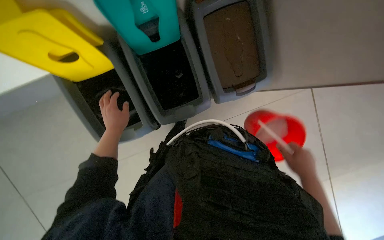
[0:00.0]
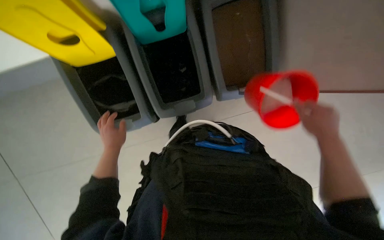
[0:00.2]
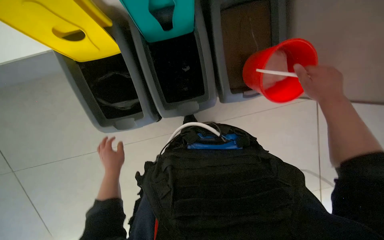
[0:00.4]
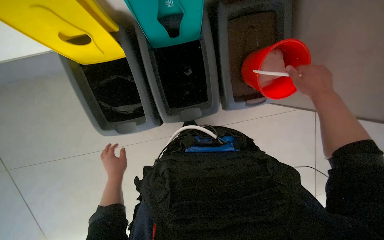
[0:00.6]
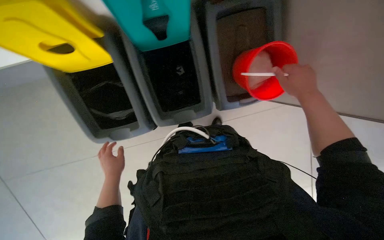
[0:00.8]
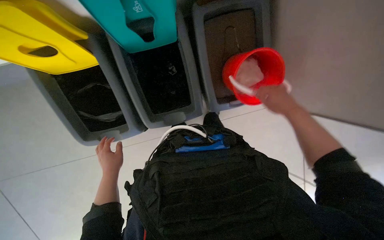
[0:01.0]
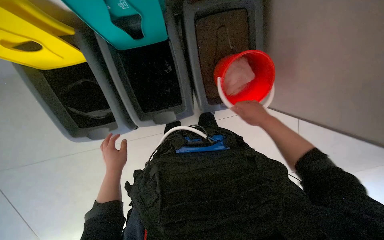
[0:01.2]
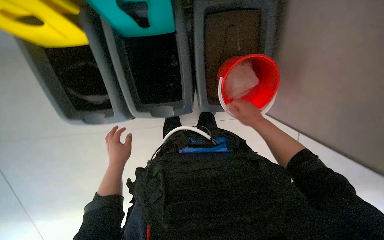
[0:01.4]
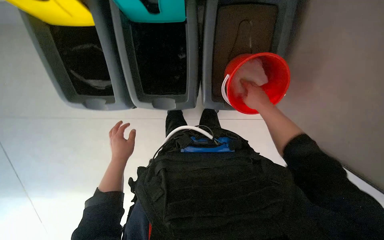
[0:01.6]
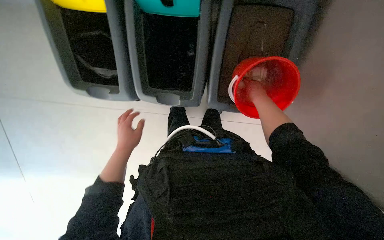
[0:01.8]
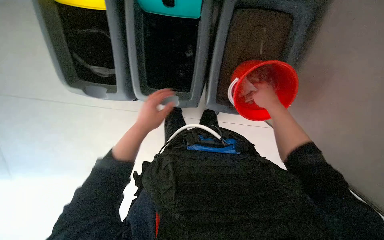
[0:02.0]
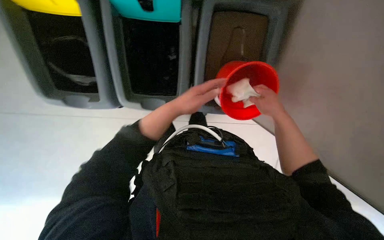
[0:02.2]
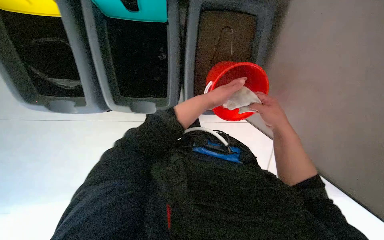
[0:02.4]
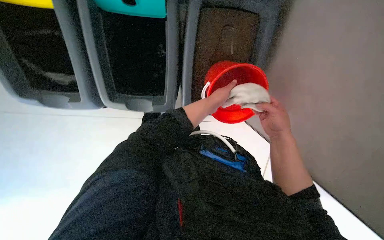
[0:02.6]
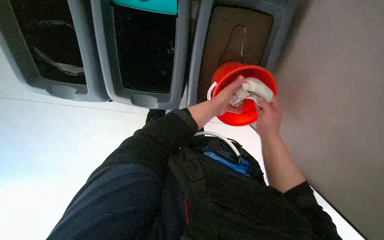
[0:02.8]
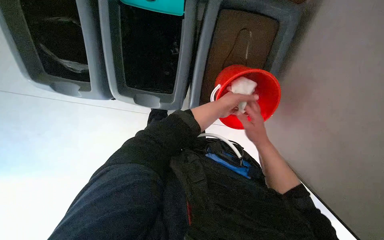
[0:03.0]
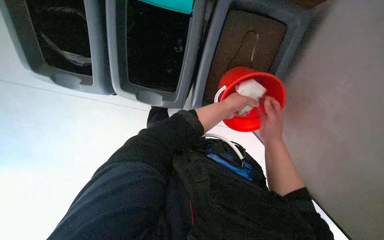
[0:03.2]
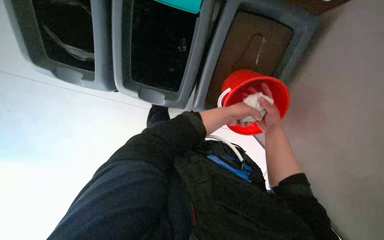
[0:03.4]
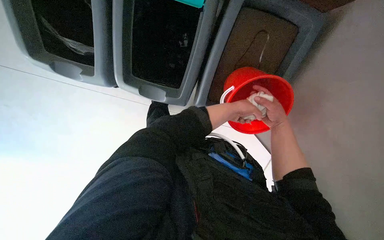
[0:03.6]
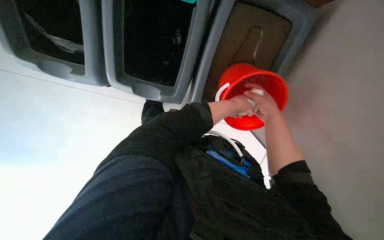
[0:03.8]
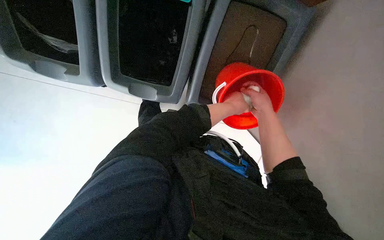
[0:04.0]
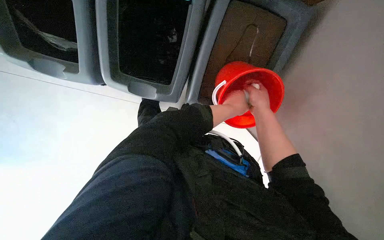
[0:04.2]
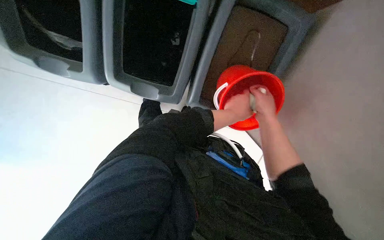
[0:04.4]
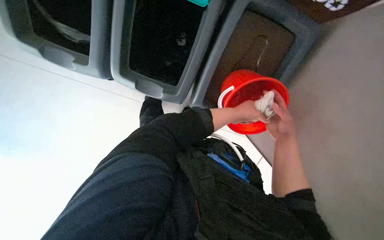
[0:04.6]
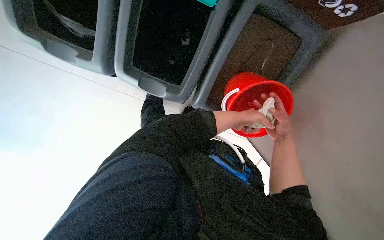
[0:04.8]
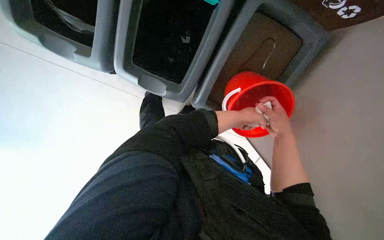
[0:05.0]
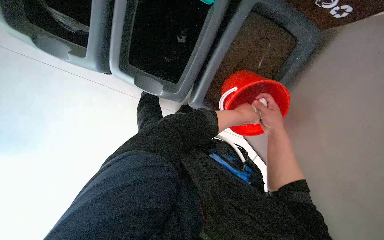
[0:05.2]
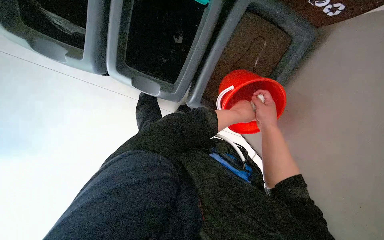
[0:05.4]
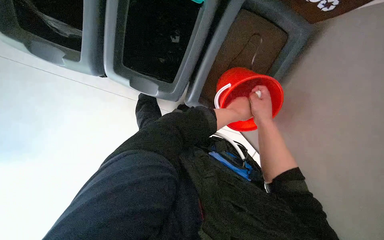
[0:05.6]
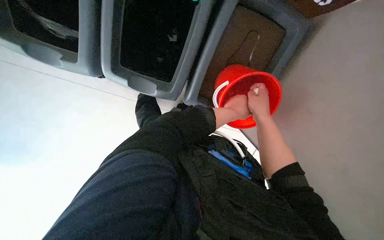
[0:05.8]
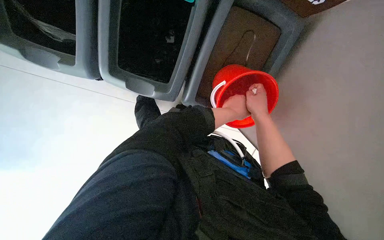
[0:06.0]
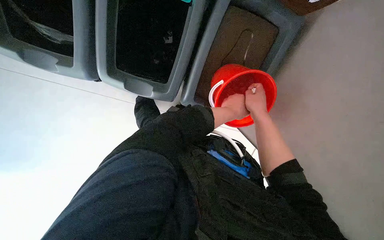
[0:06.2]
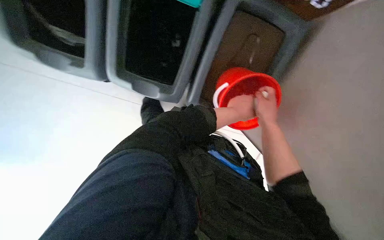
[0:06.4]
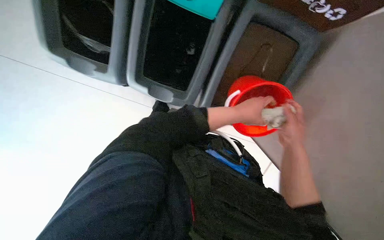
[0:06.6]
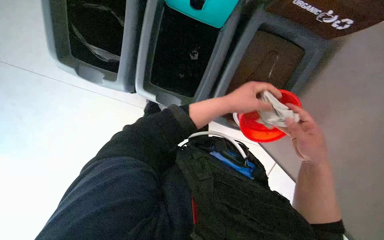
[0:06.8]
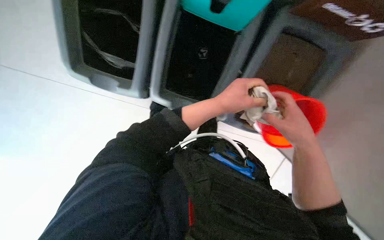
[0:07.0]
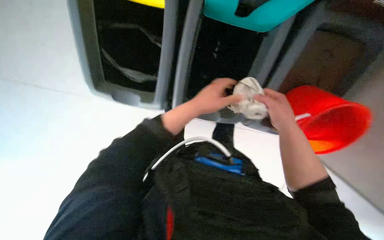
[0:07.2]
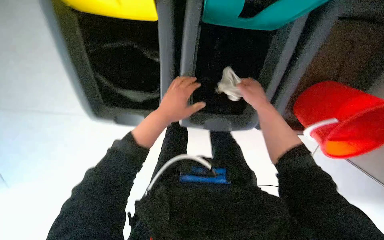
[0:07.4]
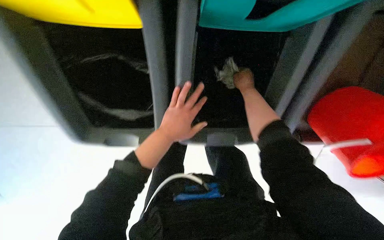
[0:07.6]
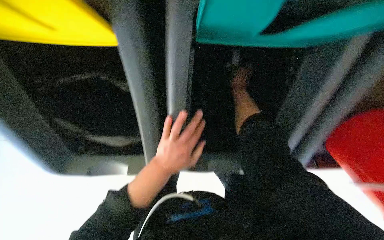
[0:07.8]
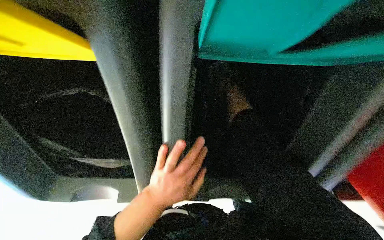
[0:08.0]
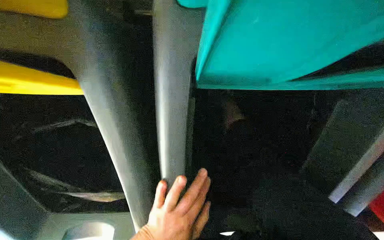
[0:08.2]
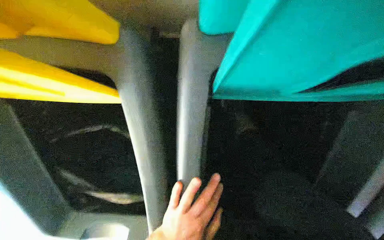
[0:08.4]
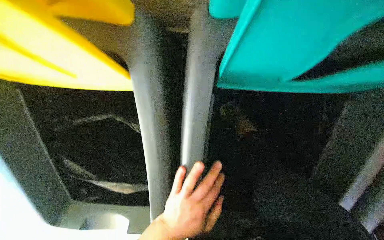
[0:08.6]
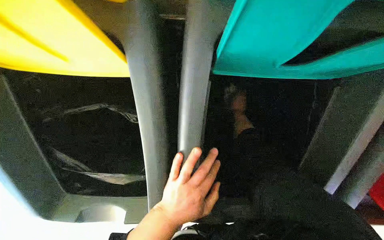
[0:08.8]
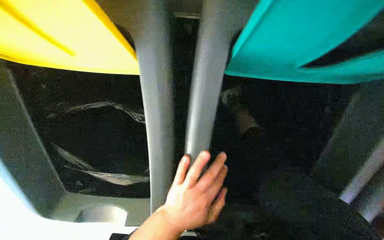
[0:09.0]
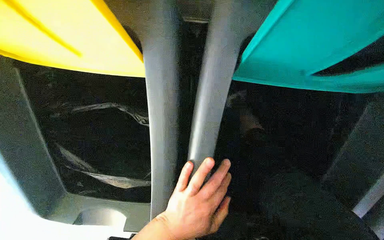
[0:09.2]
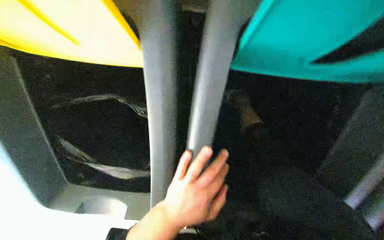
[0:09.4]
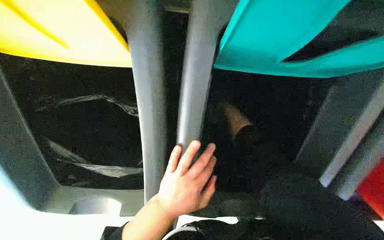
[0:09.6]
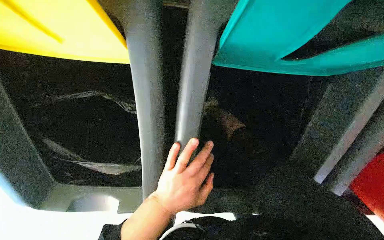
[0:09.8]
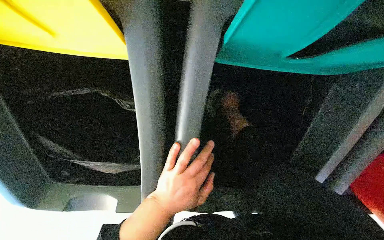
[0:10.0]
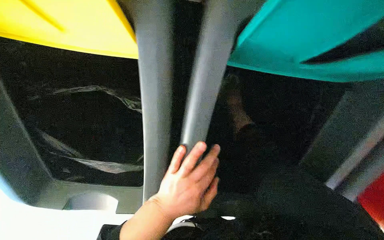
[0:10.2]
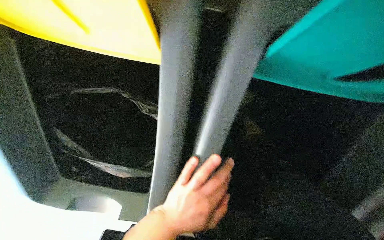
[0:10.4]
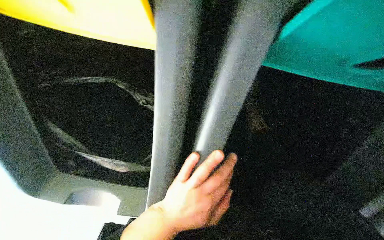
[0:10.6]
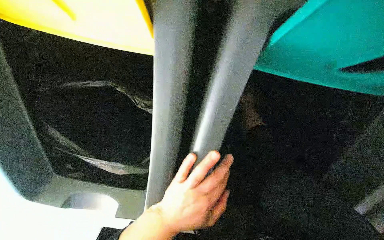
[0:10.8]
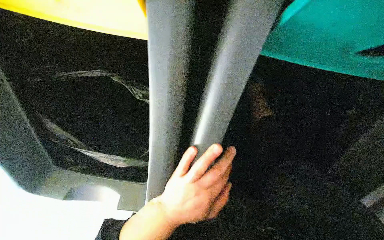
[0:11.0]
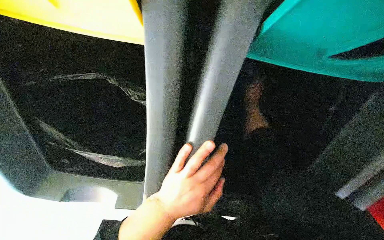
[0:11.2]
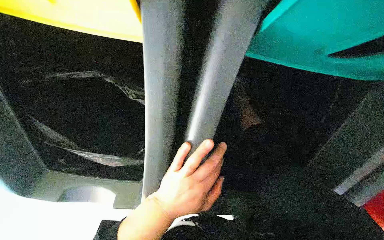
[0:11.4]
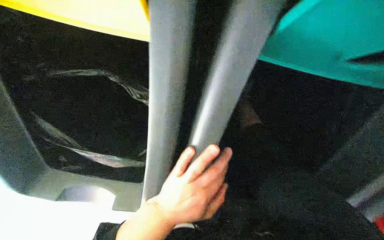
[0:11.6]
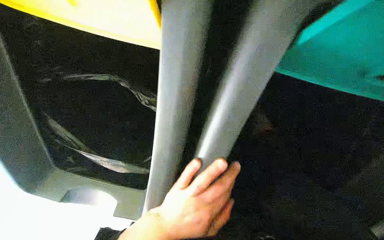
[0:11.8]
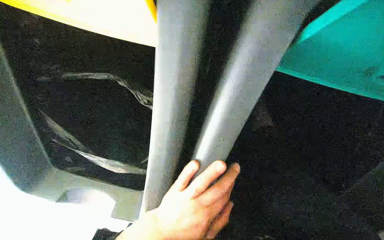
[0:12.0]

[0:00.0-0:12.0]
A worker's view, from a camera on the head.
Job: managing trash.
The whole recording: Servicing trash bins. The worker empties trash into recycling bins and adjusts the contents.
0:00.0 to 0:01.6: The left hand is displaced down the picture by roughly 20 cm, while the right hand goes up and down the picture, some 25 cm each way, reversing 2 times.
0:01.6 to 0:03.0: The left hand is displaced to the right and up the picture by roughly 40 cm.
0:03.0 to 0:04.4: The right hand shifts roughly 10 cm up the picture.
0:04.4 to 0:06.0: The hands make small movements and keep their place.
0:06.0 to 0:07.6: The left hand travels to the left by some 50 cm. Meanwhile the right hand travels up the picture and farther from the camera by approximately 35 cm.

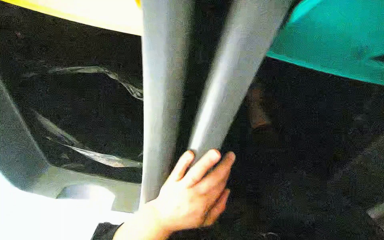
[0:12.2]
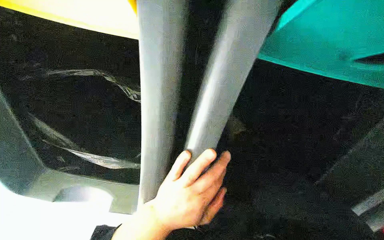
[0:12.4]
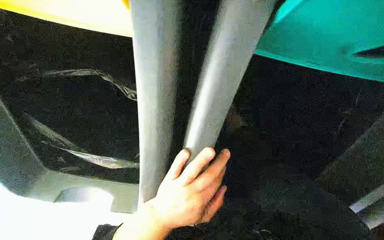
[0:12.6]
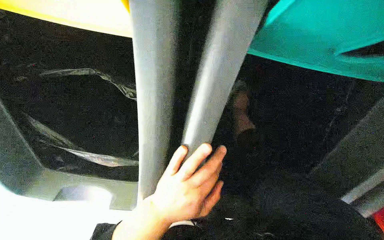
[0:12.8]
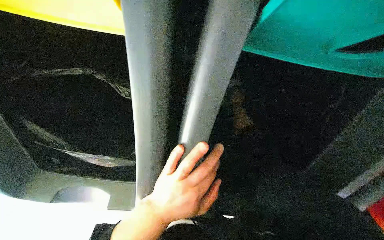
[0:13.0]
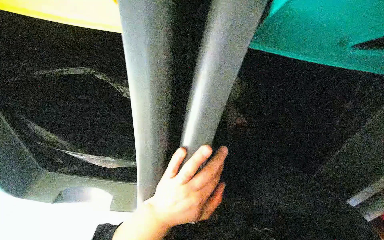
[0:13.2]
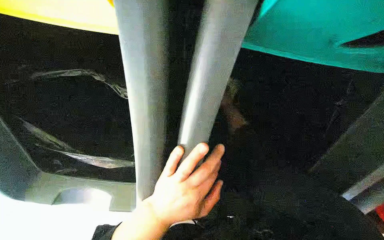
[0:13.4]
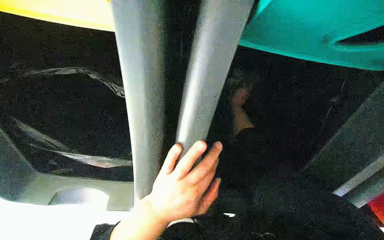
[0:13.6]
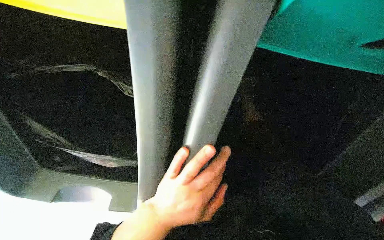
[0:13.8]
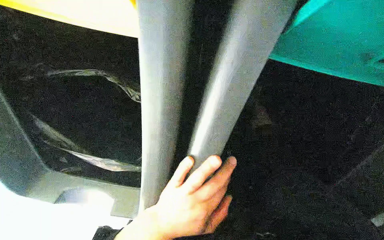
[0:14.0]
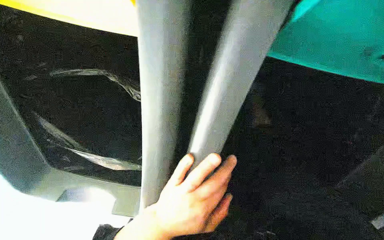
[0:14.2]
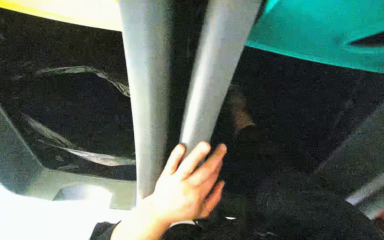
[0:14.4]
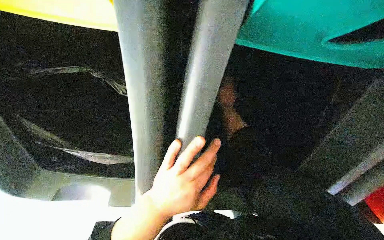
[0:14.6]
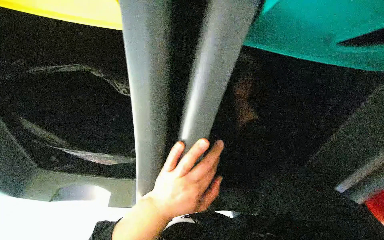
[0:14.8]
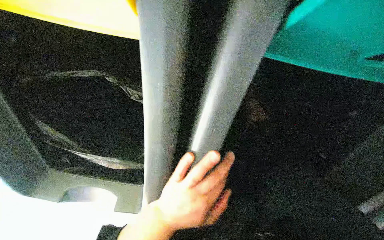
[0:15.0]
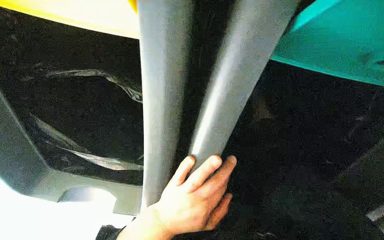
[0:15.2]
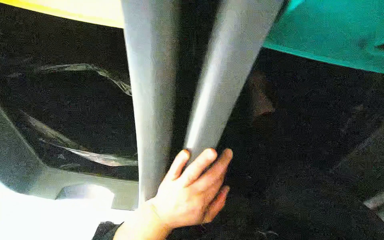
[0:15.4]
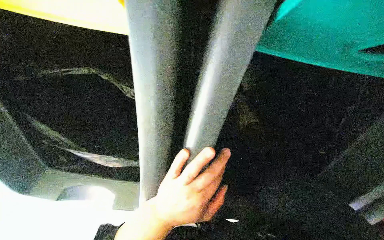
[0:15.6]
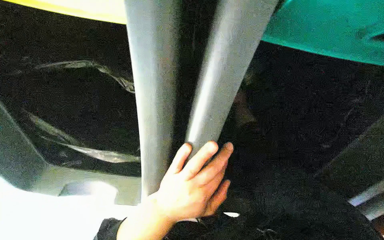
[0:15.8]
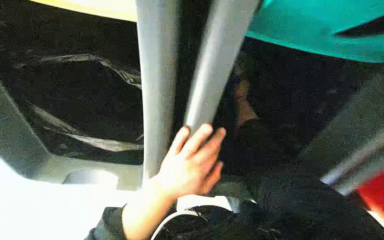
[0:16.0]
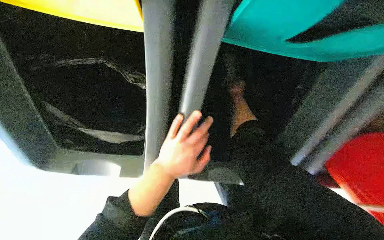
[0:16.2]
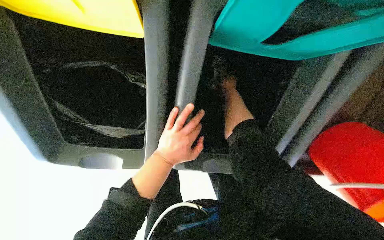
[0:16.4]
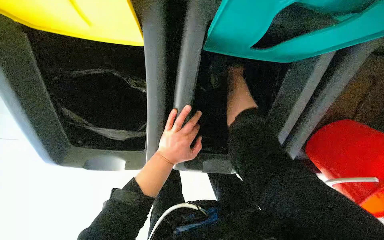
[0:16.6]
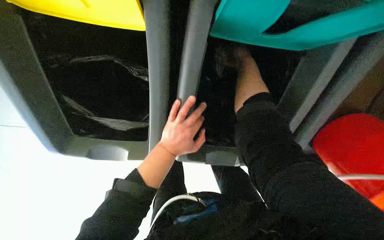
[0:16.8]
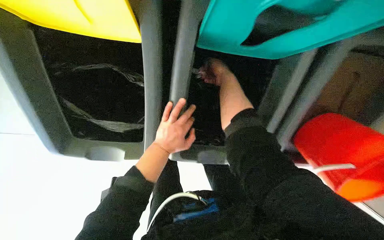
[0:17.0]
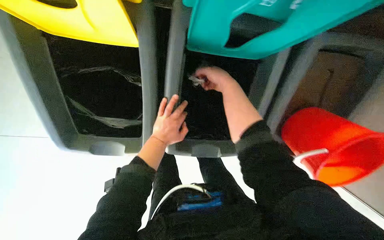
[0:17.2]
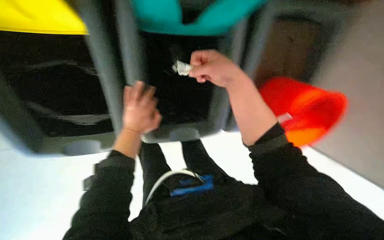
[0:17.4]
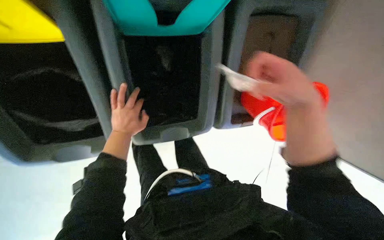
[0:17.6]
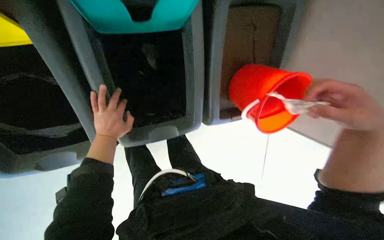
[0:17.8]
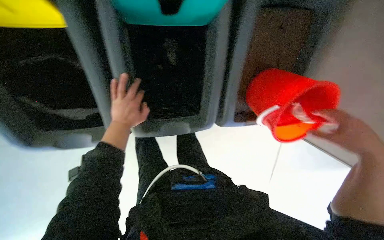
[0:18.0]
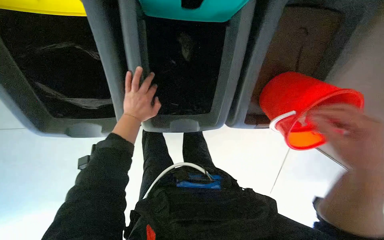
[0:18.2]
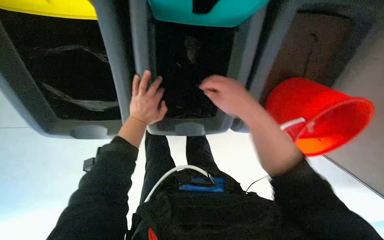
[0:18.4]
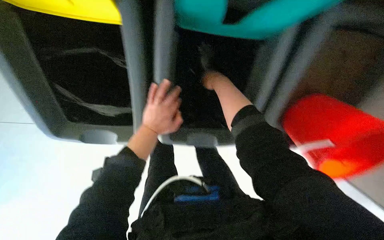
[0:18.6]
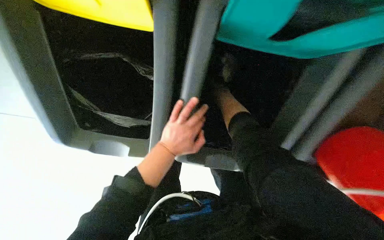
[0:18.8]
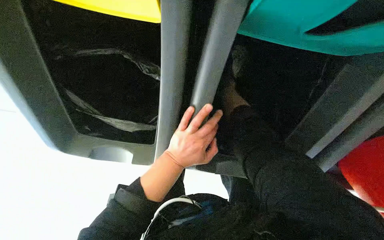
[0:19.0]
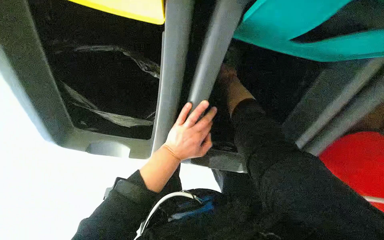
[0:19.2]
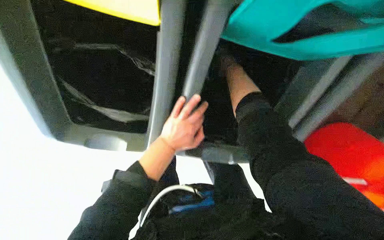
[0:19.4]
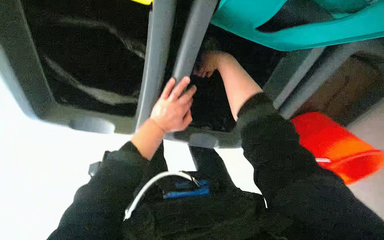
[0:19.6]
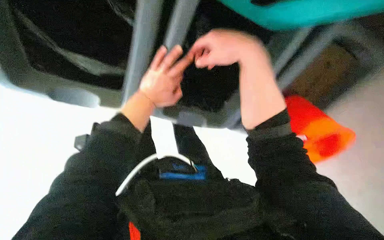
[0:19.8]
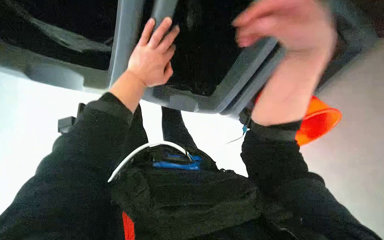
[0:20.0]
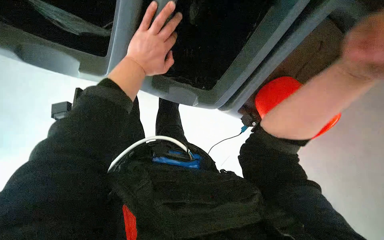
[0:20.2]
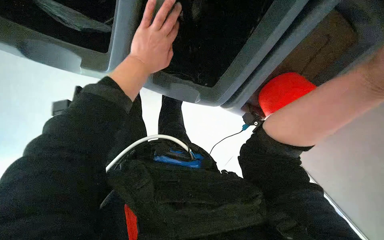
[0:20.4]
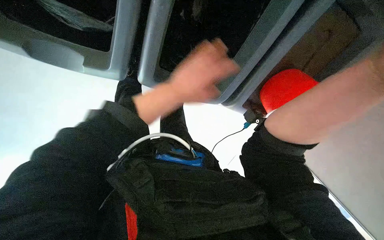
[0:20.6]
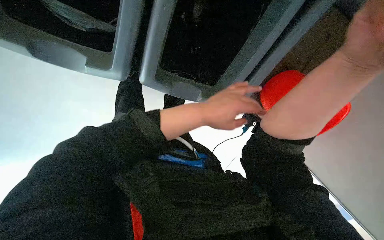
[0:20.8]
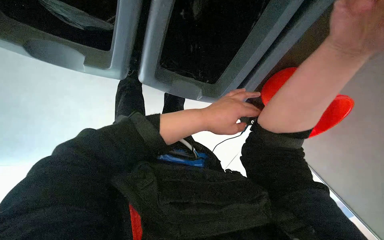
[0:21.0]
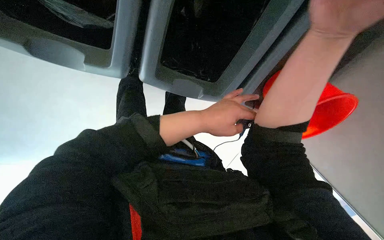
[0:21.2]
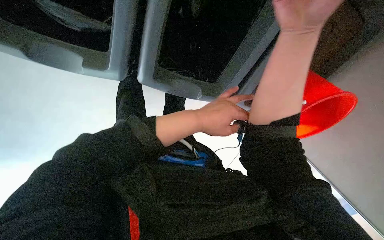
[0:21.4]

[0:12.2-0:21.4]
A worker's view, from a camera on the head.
Job: managing trash.
The whole recording: Servicing trash bins. The worker empties trash into recycling bins and adjusts the contents.
0:16.8 to 0:18.4: The left hand goes about 10 cm to the left.
0:19.8 to 0:21.4: The left hand heads to the right and down the picture, covering some 20 cm.
